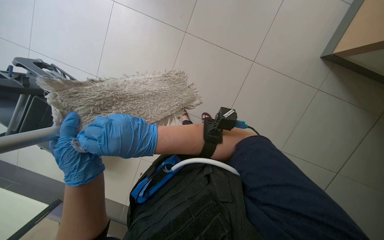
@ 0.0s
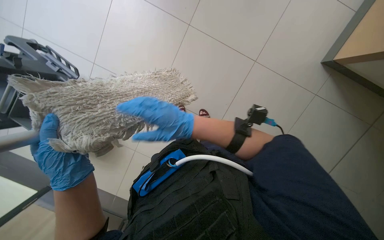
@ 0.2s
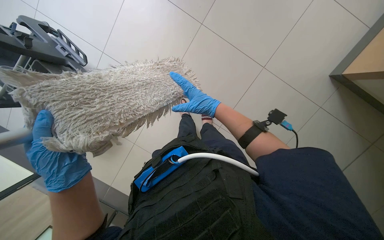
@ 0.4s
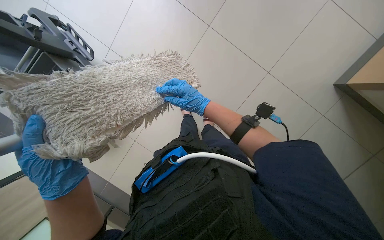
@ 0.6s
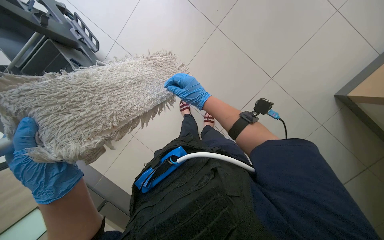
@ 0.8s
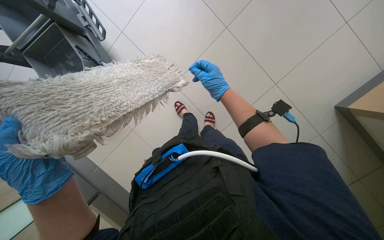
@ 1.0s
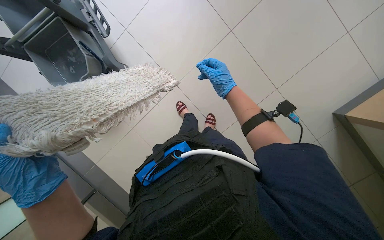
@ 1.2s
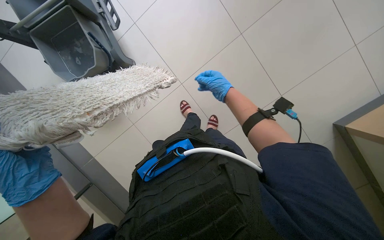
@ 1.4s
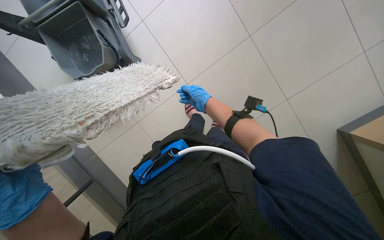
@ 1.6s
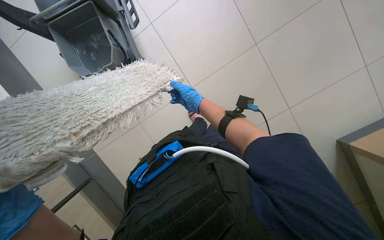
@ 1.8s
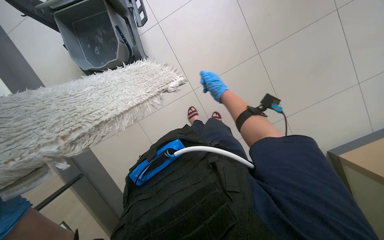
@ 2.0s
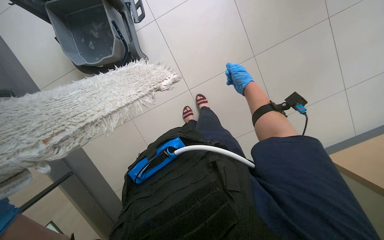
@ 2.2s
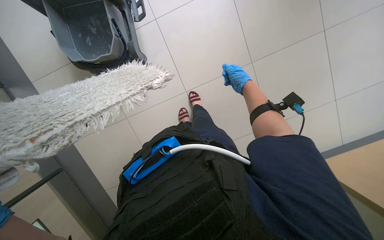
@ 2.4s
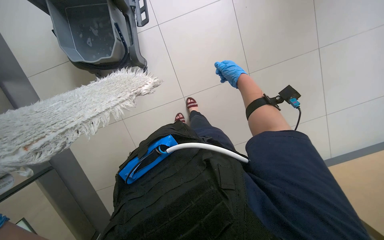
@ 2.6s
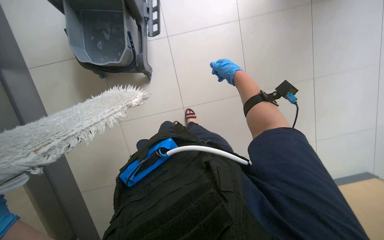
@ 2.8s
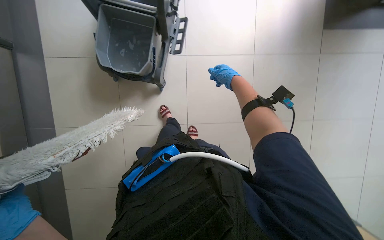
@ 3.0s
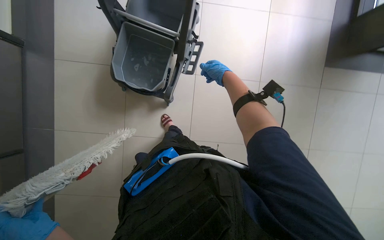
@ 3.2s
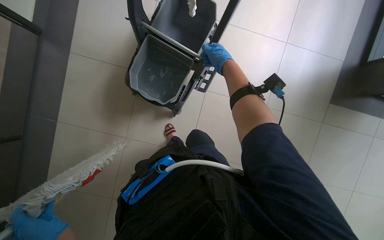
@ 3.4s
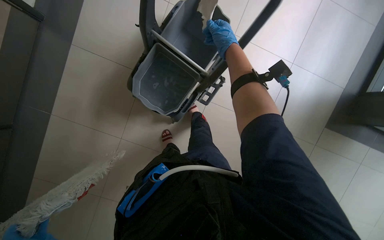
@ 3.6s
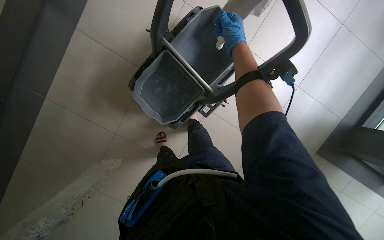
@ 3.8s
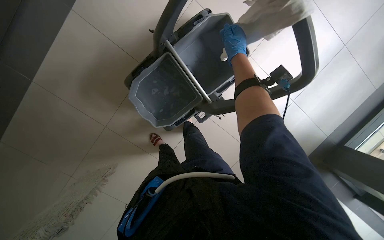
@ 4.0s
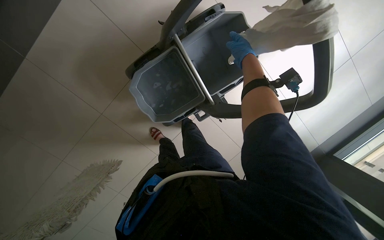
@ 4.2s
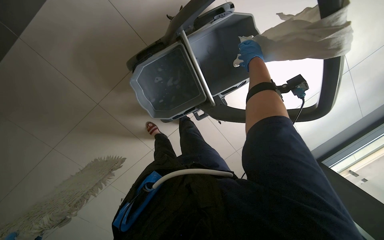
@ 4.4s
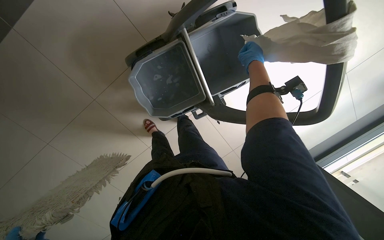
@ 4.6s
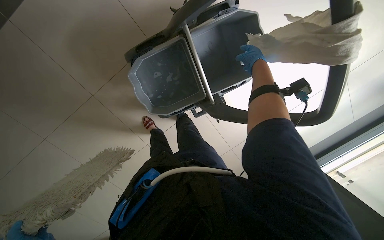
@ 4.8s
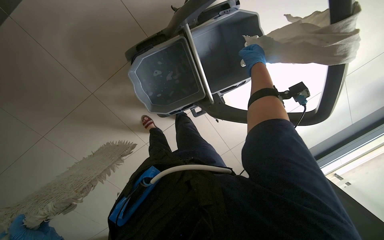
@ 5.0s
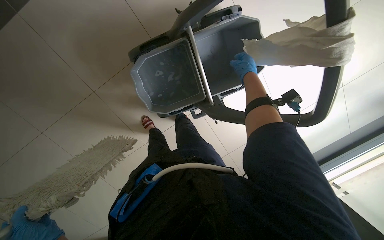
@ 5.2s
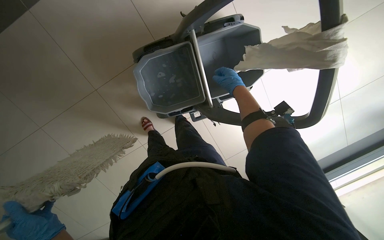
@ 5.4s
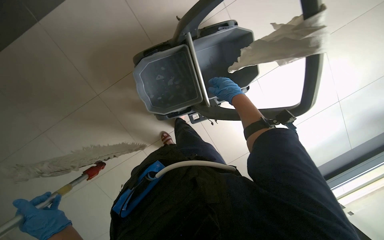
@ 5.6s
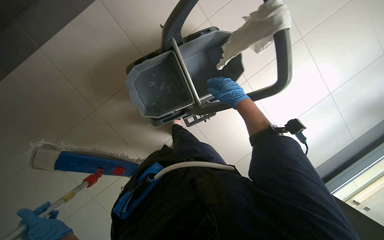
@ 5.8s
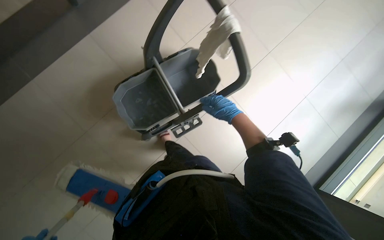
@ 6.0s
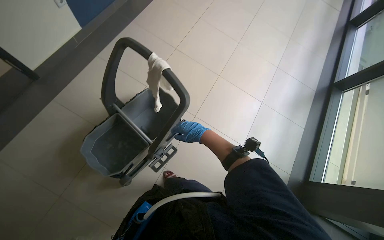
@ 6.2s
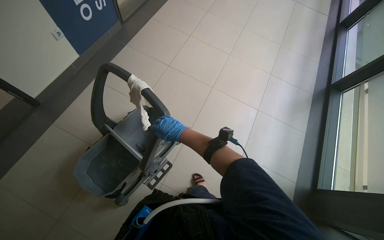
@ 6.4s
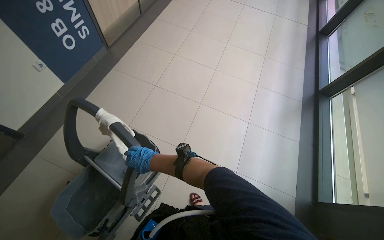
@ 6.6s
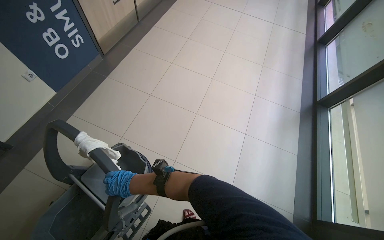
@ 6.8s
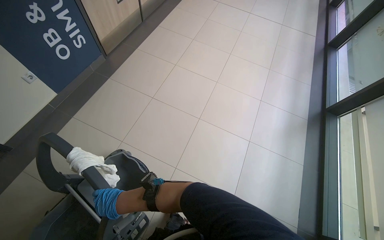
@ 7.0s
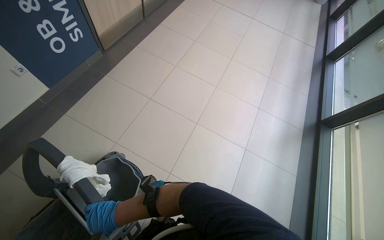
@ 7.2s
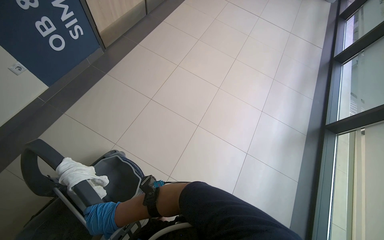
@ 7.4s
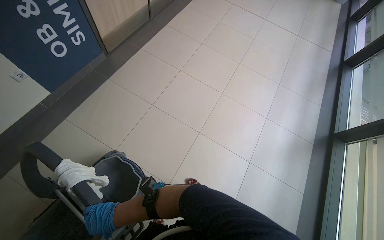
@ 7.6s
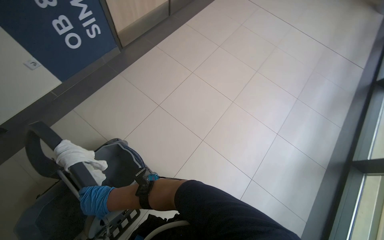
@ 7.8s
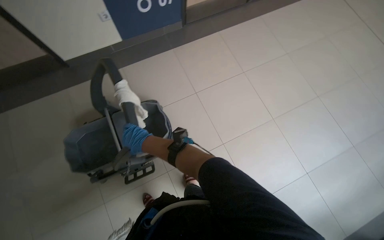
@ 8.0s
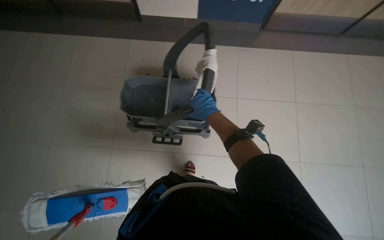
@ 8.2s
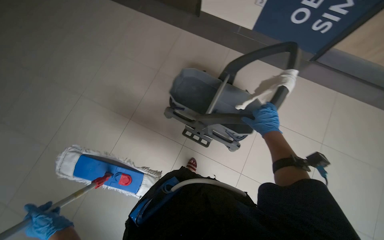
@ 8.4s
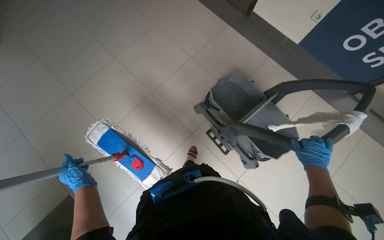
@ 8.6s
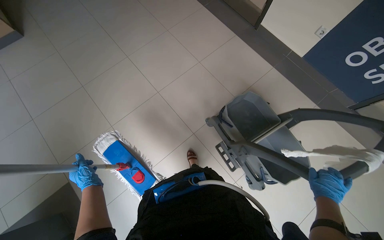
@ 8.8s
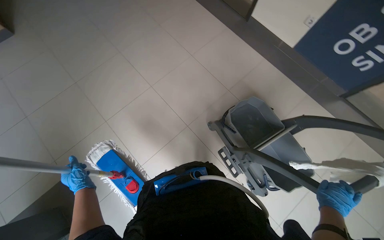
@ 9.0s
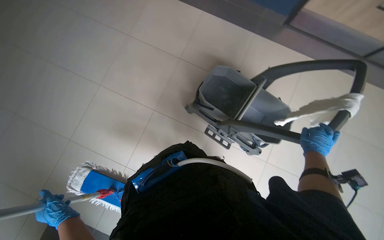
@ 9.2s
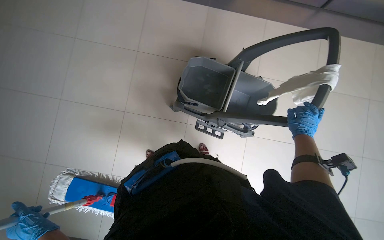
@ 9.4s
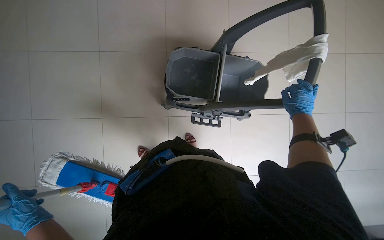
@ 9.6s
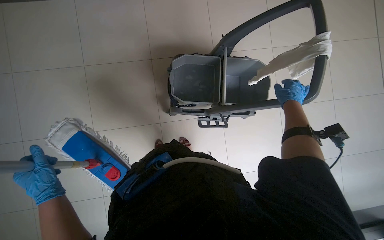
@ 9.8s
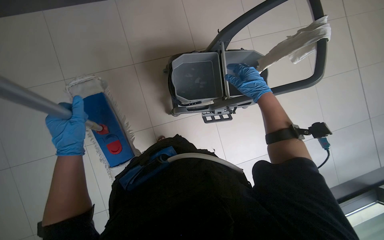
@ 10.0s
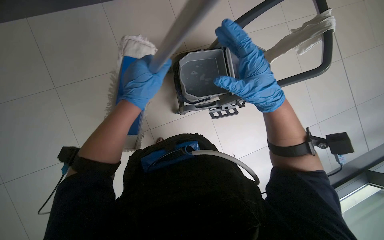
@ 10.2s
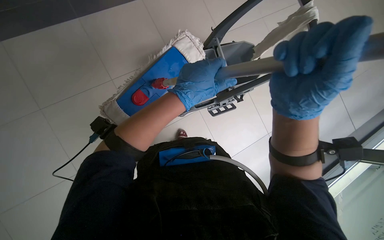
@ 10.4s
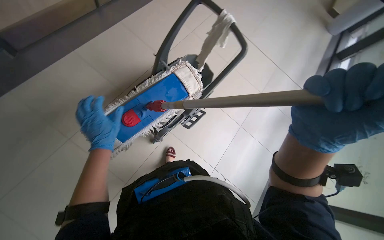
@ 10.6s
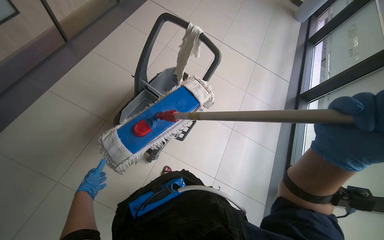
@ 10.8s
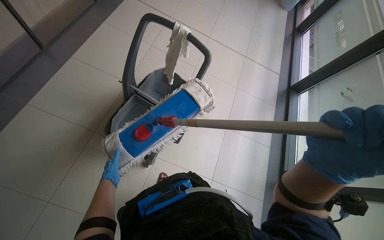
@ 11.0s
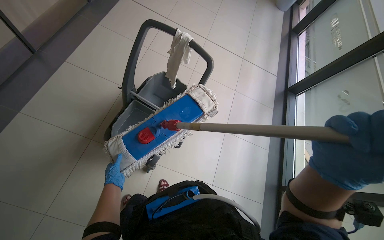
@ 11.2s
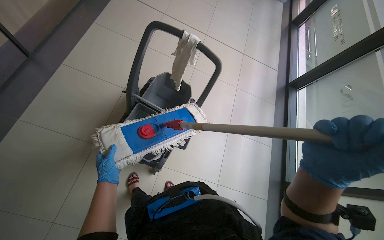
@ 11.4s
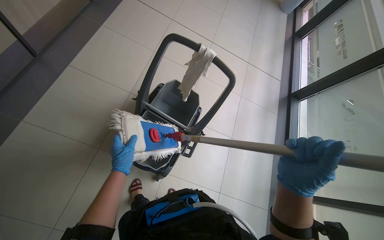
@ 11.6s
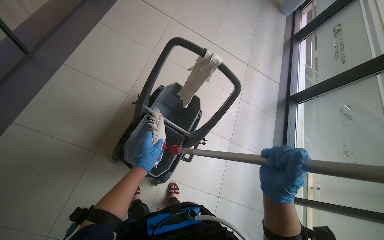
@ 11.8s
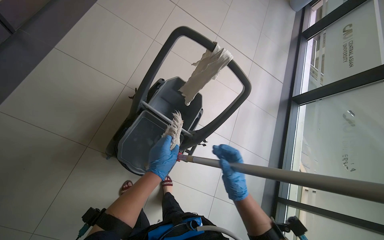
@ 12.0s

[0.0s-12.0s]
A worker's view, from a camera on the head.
Job: preparing cleaning supplies.
The whole recording: Changing mop head. The worker removes the dirty mop head from the mop handle.
0.0s to 1.6s: The wearer looks approximately 20 degrees further to the left. The view tips downward by some 15 degrees. The right hand moves farther from the camera and to the right, about 40 cm.
1.6s to 3.0s: The right hand moves up the picture, about 15 cm.
3.0s to 4.4s: The scene rotates clockwise by approximately 45 degrees.
4.4s to 6.0s: The wearer looks some 20 degrees further upward. The right hand heads down the picture, covering about 30 cm.
6.0s to 7.6s: The wearer moves roughly 60 cm. The camera pitches upward, by about 20 degrees.
7.6s to 9.0s: The head turns to the left by approximately 80 degrees.
10.4s to 12.0s: The right hand is displaced farther from the camera by roughly 20 cm.

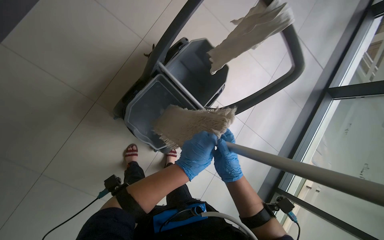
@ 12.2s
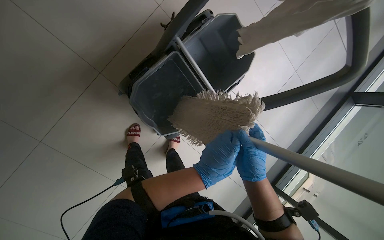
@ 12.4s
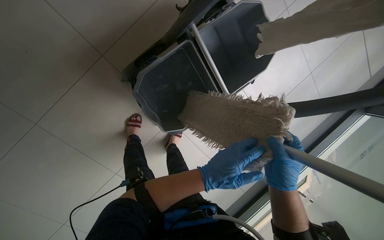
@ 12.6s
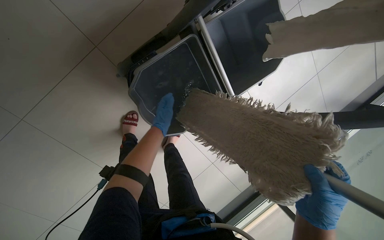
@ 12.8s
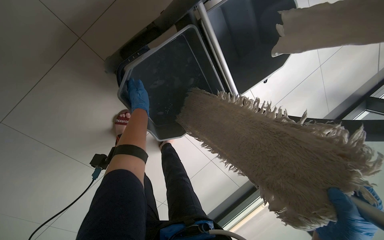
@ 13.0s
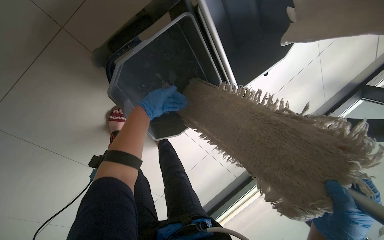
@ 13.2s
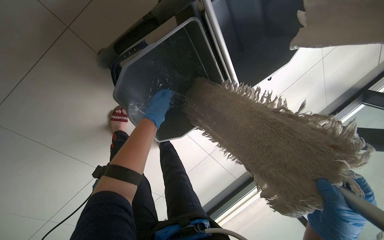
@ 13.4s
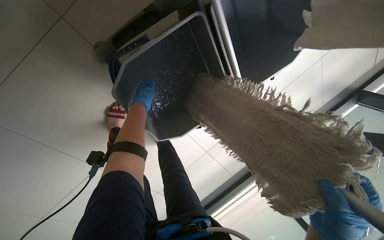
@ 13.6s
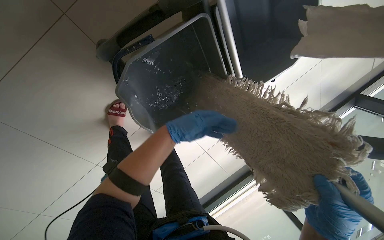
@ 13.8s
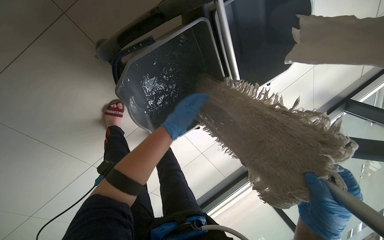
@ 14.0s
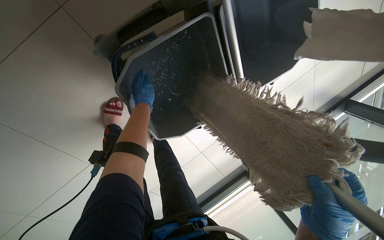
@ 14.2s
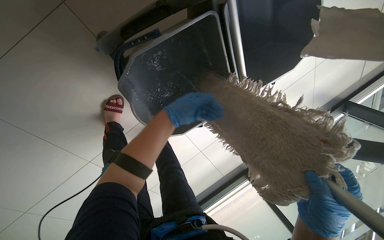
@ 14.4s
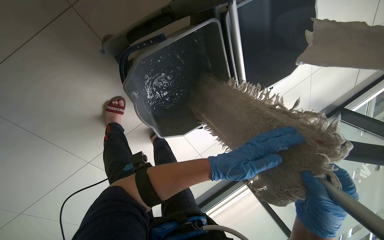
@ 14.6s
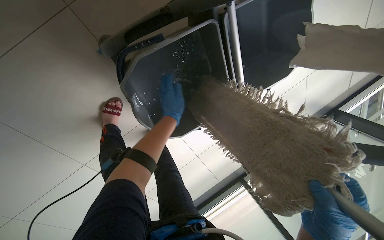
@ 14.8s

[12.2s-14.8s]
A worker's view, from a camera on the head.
Job: preparing cleaning supplies.
The whole recording: Changing mop head. The worker removes the dirty mop head from the mop handle.
12.2s to 13.4s: The view tips downward by about 20 degrees. The left hand heads farther from the camera, to the left and up the picture, covering approximately 40 cm.

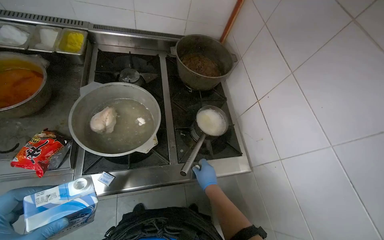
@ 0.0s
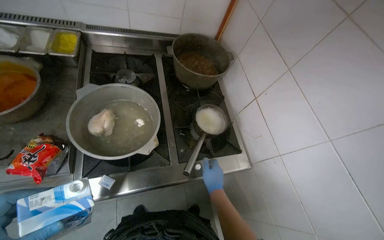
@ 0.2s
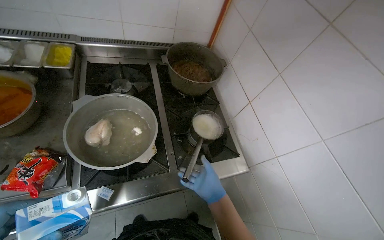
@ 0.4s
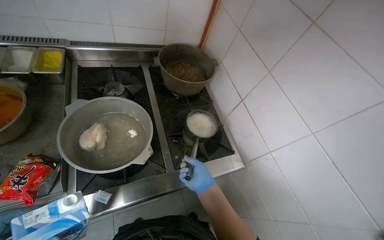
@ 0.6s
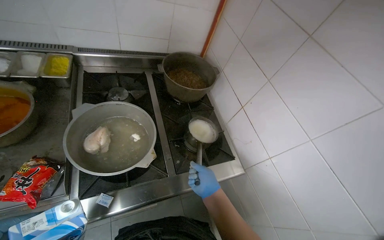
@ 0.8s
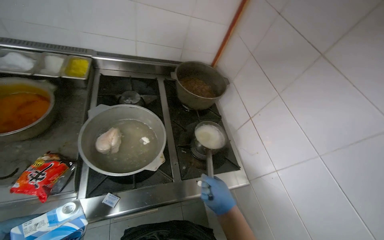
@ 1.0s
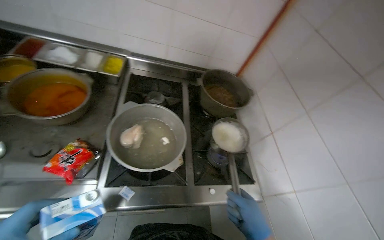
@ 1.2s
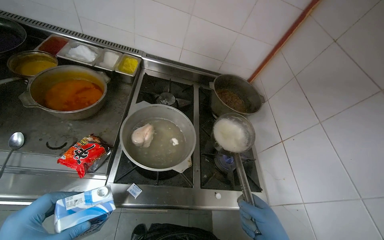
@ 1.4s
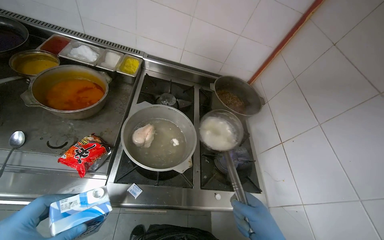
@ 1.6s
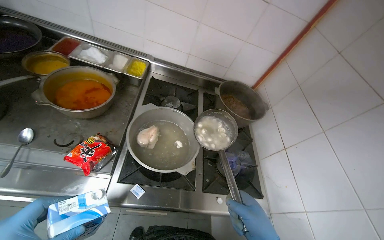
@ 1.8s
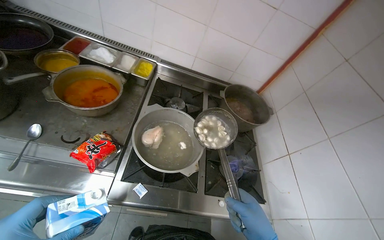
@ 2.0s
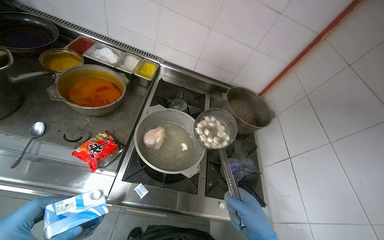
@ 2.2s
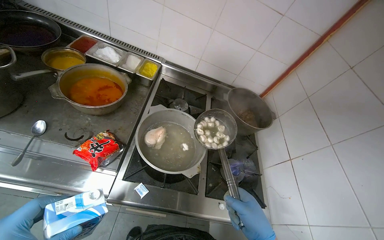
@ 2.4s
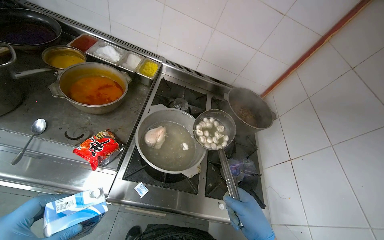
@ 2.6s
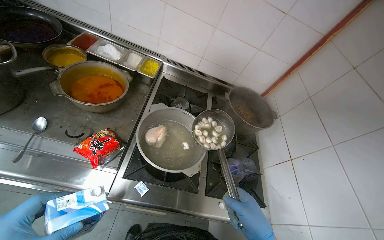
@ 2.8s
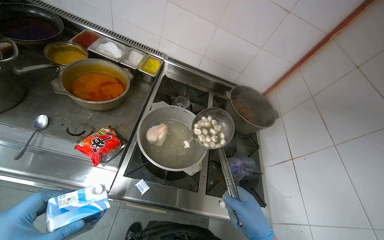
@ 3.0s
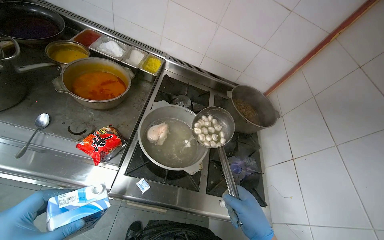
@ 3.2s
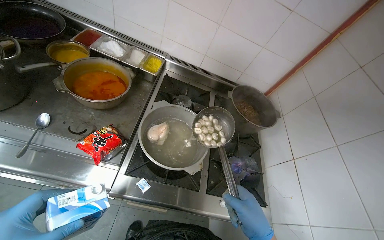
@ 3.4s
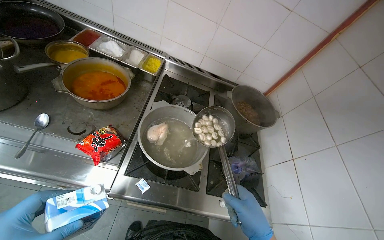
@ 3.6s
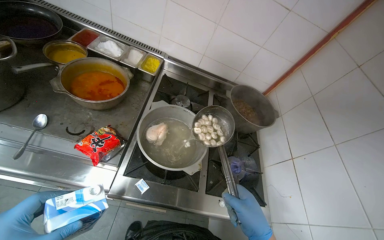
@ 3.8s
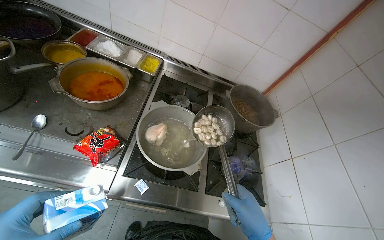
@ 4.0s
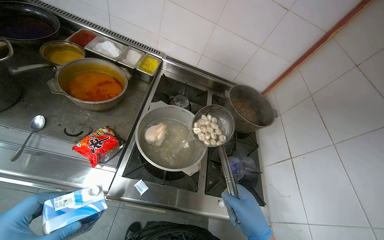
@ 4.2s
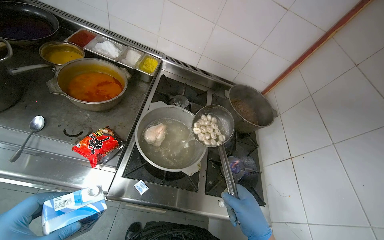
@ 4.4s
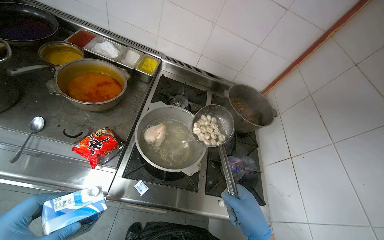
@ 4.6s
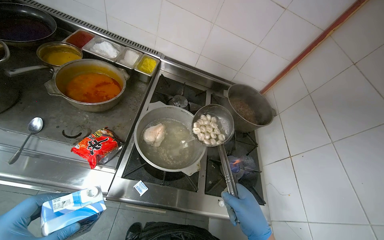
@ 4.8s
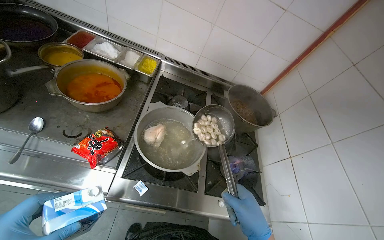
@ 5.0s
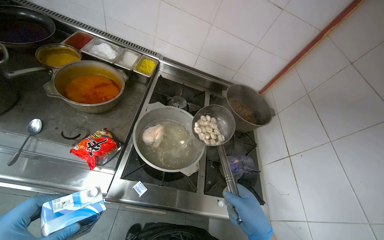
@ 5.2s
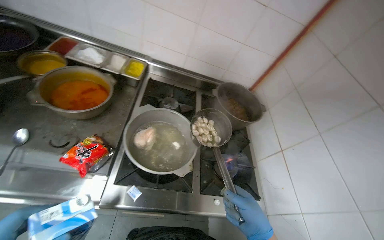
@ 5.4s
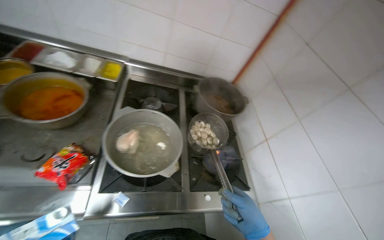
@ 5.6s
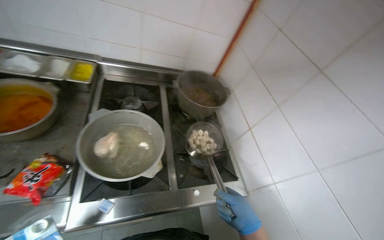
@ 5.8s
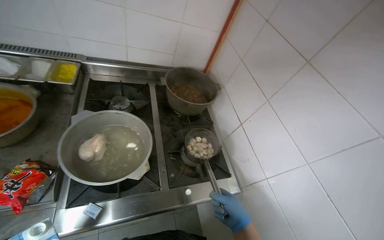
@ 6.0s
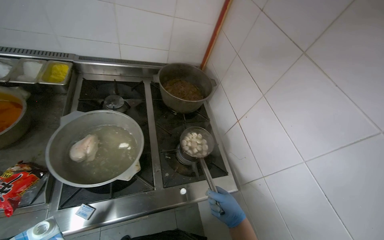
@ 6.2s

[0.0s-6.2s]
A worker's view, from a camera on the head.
Job: cooking food.
The whole recording: Cooking dumplings in pot. The worker scoops dumplings from the pot, adds milk, and stirs them.
4.6s to 6.2s: The right hand shifts some 10 cm farther from the camera.
